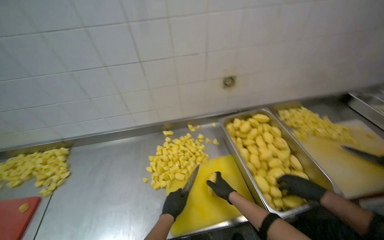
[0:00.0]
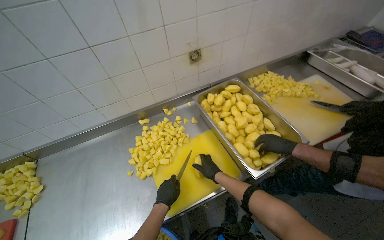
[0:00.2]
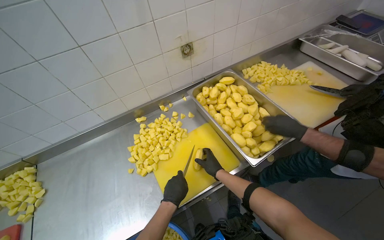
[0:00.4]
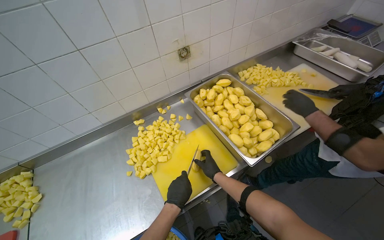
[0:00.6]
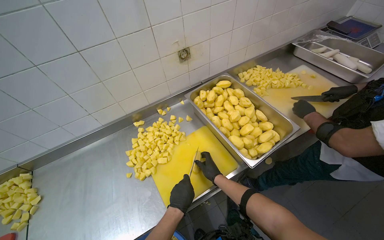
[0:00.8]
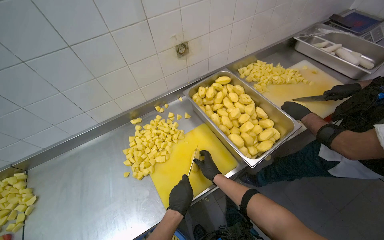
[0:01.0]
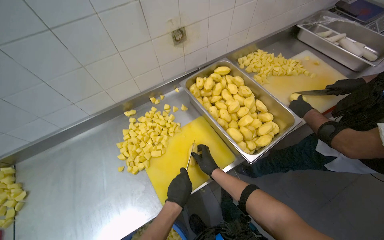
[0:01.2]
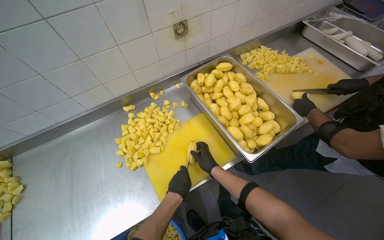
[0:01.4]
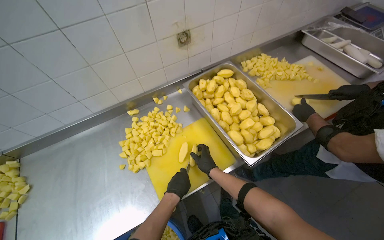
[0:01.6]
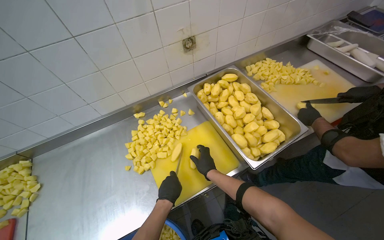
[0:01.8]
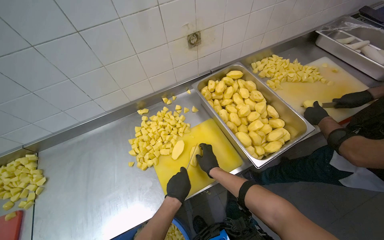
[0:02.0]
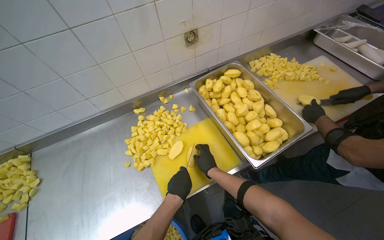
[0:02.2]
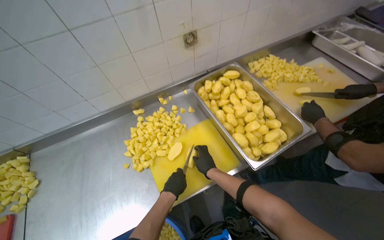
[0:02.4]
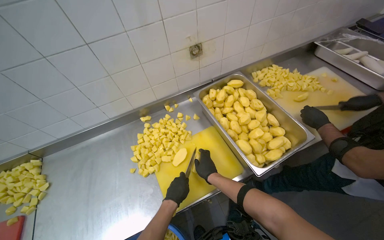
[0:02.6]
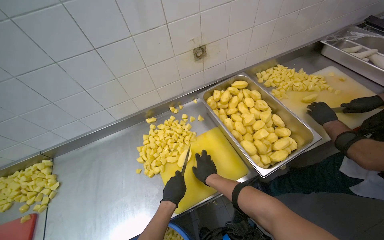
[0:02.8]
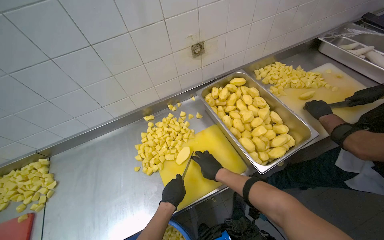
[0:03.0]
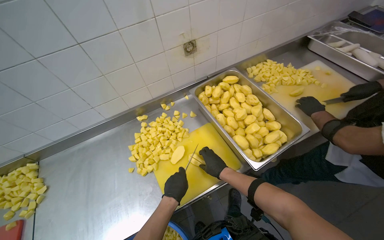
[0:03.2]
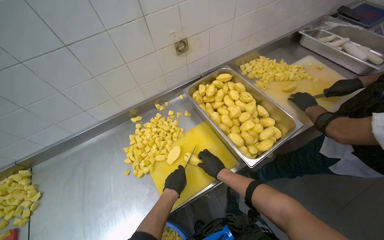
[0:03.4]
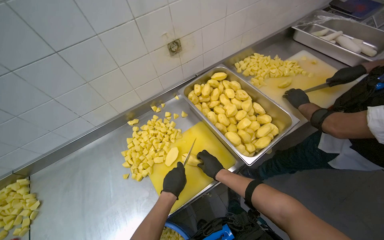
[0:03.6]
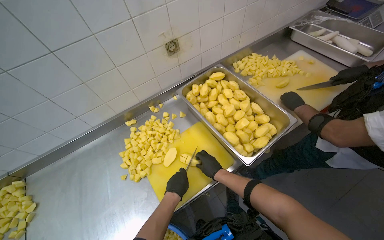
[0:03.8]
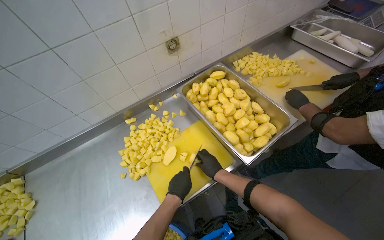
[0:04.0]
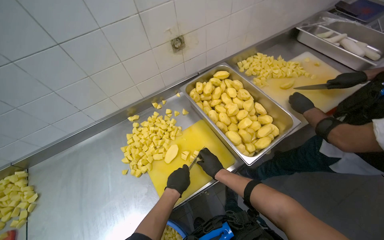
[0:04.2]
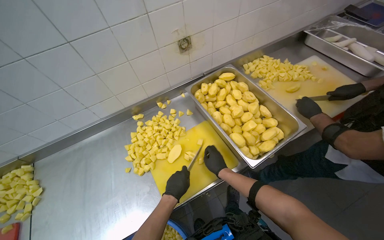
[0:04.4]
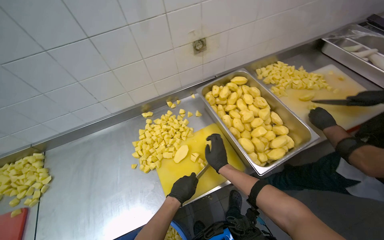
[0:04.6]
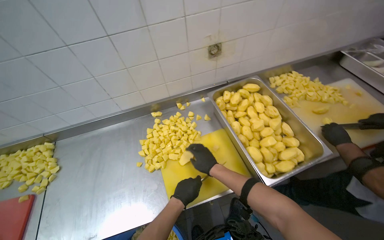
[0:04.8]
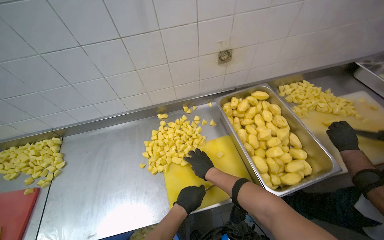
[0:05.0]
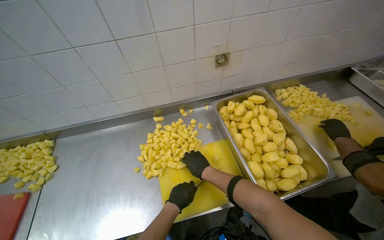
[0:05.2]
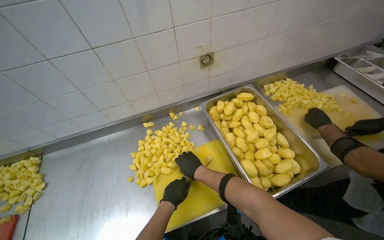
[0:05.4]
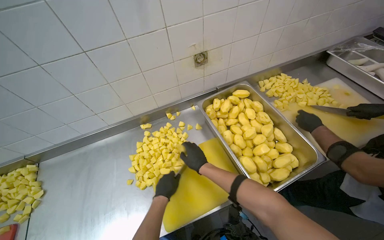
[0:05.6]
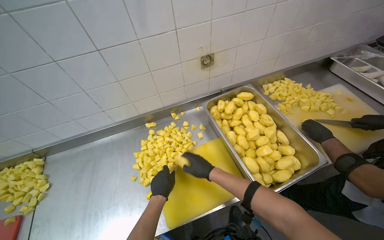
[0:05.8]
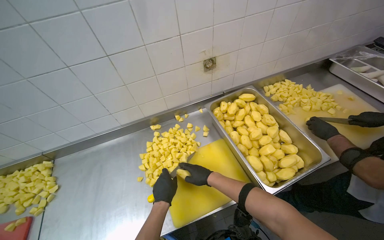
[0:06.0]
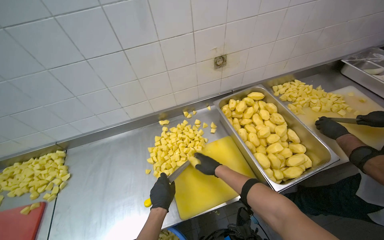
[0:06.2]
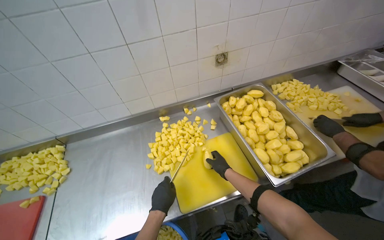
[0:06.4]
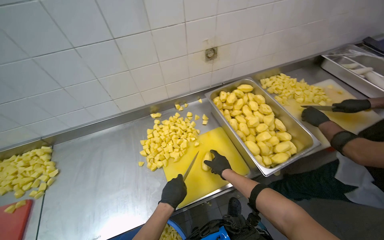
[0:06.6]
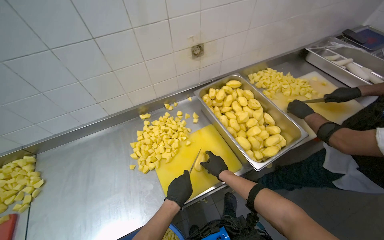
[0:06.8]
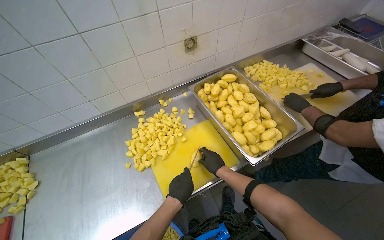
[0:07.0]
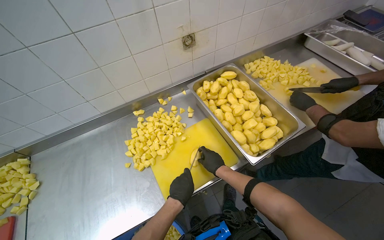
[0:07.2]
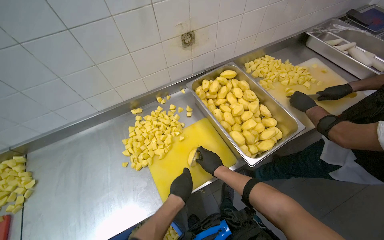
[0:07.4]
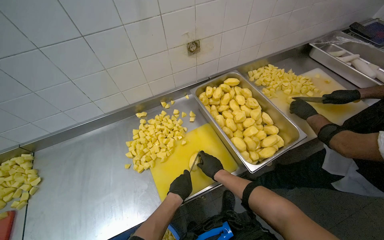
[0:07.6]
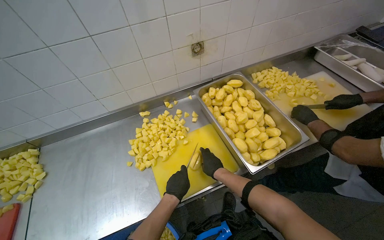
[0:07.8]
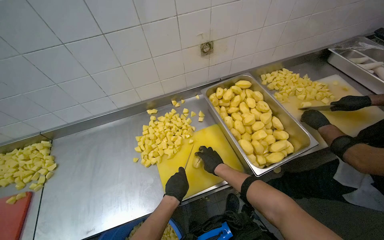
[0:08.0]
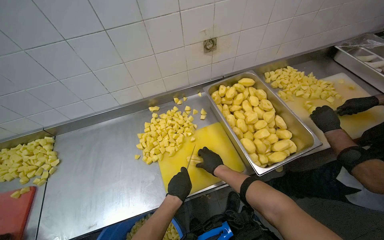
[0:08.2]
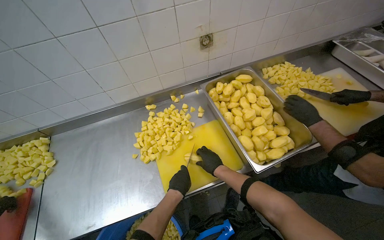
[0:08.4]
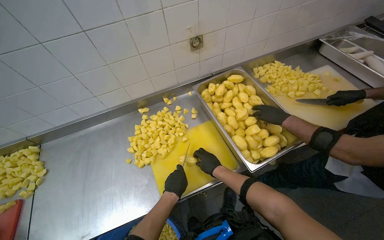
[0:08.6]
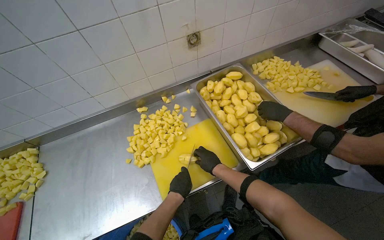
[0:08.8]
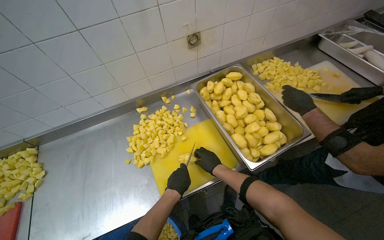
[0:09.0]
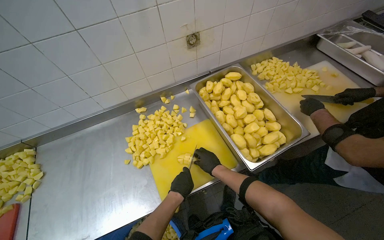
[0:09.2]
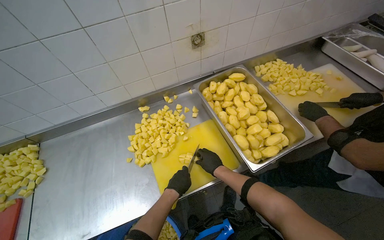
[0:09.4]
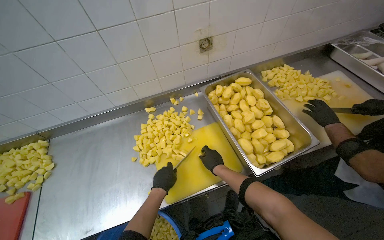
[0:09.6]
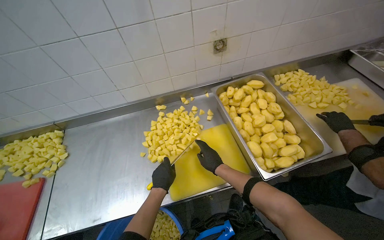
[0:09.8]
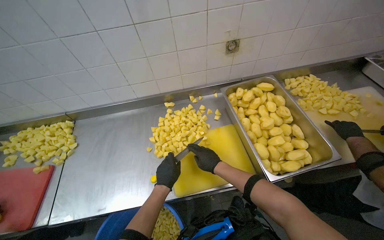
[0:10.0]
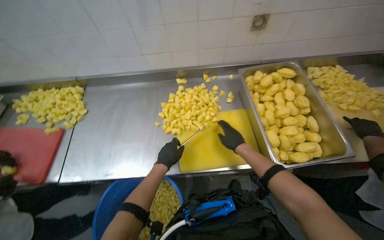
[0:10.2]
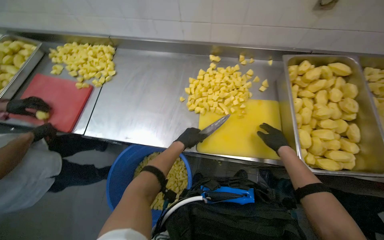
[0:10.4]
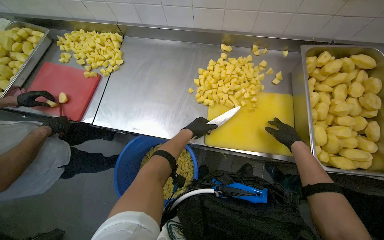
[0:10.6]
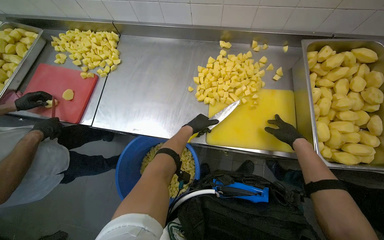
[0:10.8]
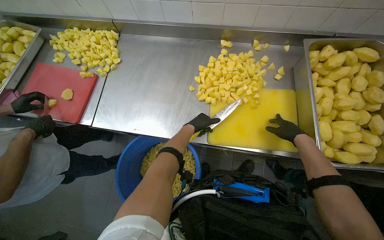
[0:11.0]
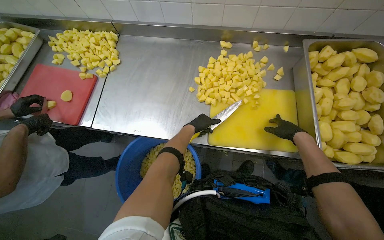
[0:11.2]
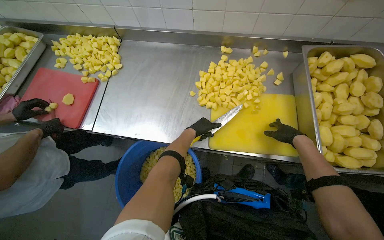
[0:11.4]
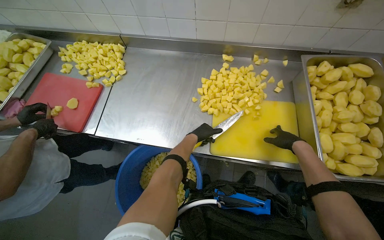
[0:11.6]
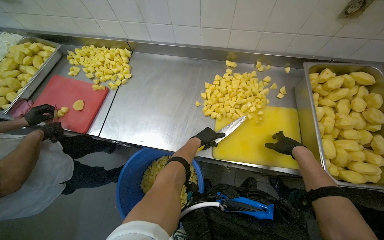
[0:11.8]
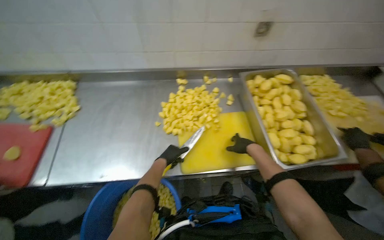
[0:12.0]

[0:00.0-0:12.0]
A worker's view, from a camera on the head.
Job: preparing food.
The whole recording: Cutting peeled potatoes into cubes. The worker continues cutting peeled potatoes into cubes on a yellow cutting board.
0:00.0 to 0:01.6: The camera pitches downward, by approximately 10 degrees.
0:03.0 to 0:04.4: The hands work in one place, with small movements.
0:04.4 to 0:06.0: The right hand travels to the left by roughly 10 cm.
0:07.6 to 0:09.0: The hands stay close to where they were, moving slightly.
0:09.0 to 0:10.4: The head rotates some 30 degrees to the left. The wearer looks some 15 degrees further downward.

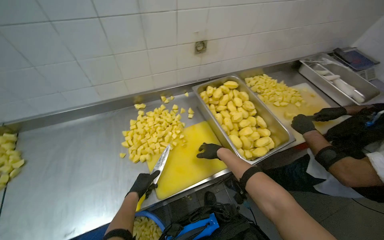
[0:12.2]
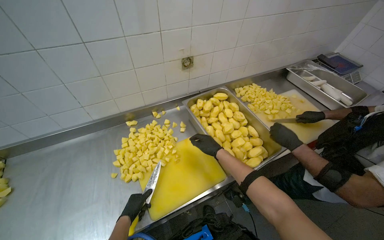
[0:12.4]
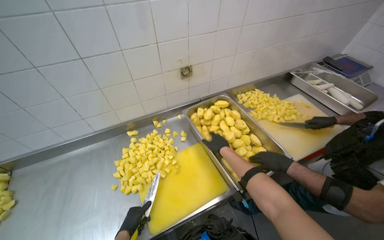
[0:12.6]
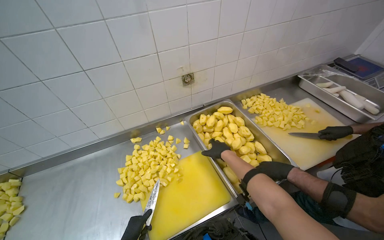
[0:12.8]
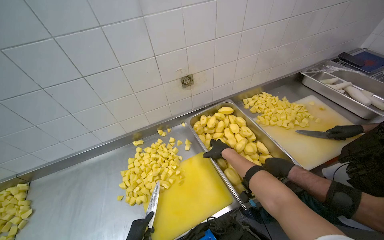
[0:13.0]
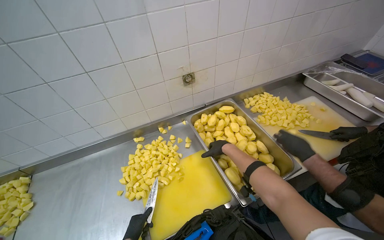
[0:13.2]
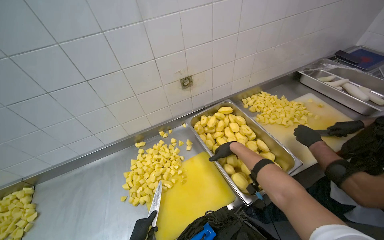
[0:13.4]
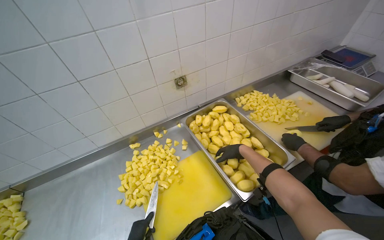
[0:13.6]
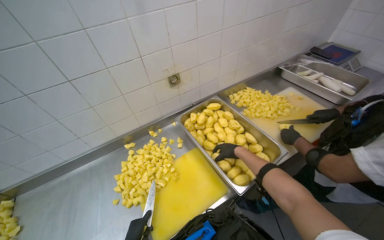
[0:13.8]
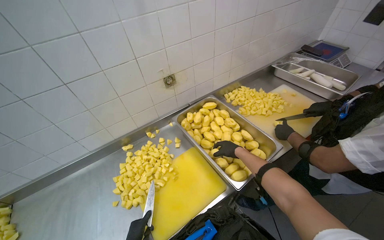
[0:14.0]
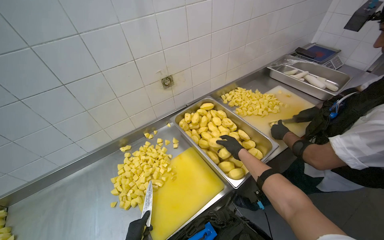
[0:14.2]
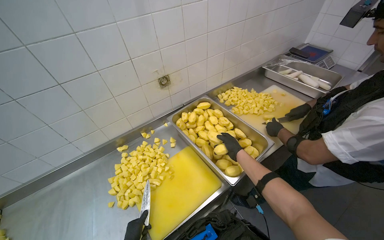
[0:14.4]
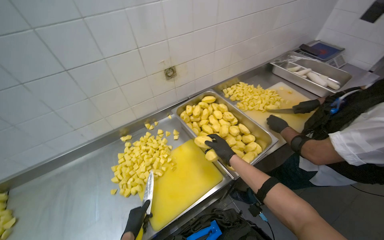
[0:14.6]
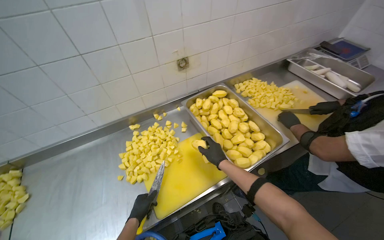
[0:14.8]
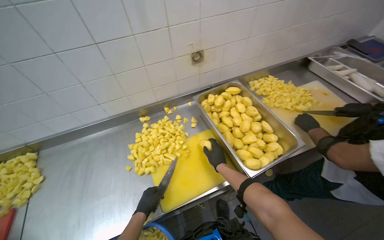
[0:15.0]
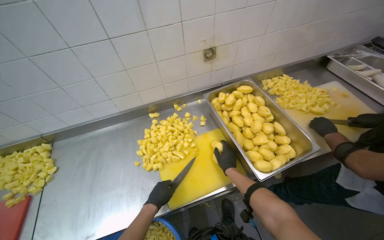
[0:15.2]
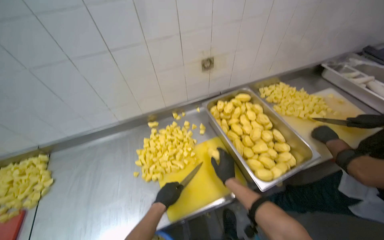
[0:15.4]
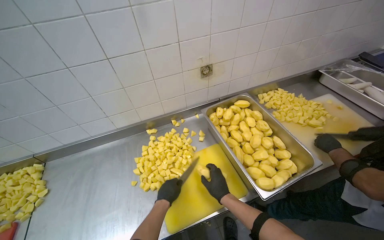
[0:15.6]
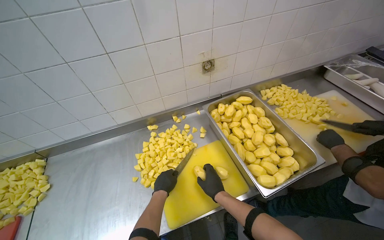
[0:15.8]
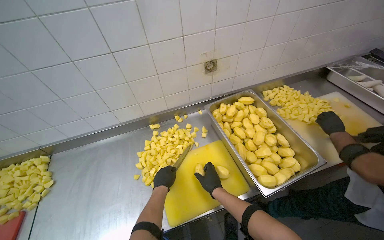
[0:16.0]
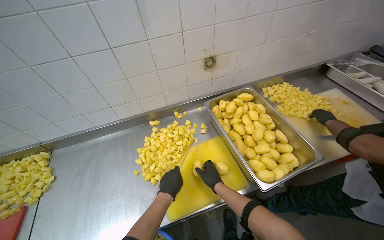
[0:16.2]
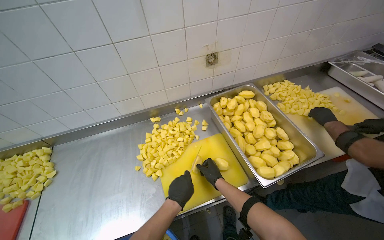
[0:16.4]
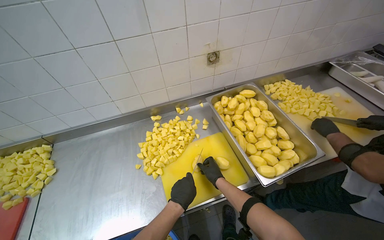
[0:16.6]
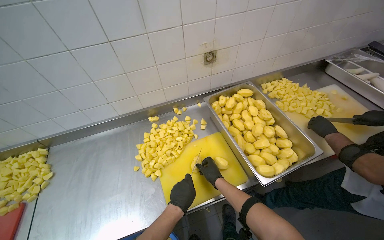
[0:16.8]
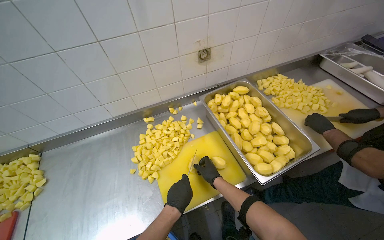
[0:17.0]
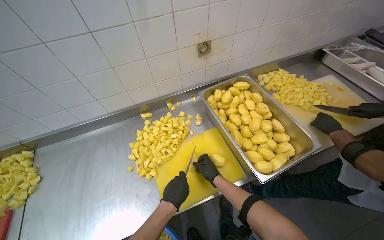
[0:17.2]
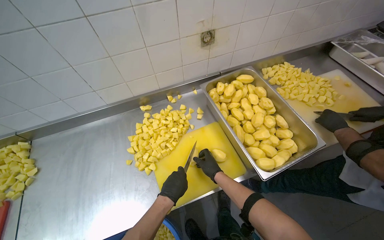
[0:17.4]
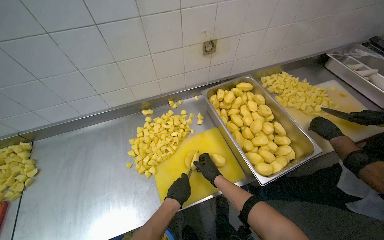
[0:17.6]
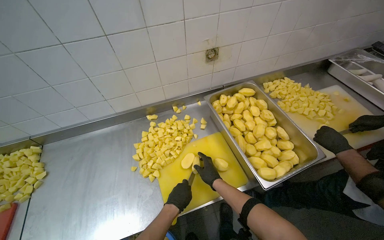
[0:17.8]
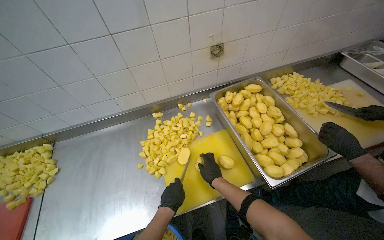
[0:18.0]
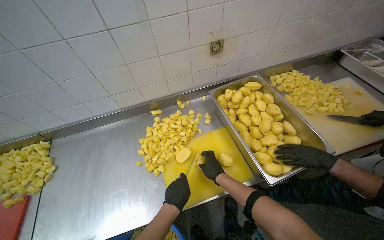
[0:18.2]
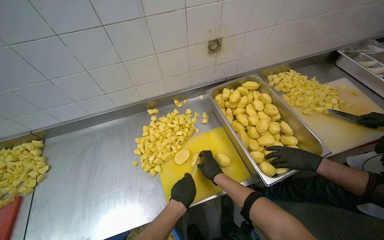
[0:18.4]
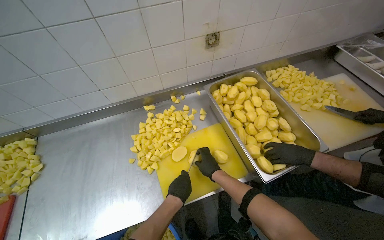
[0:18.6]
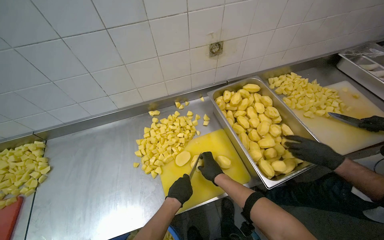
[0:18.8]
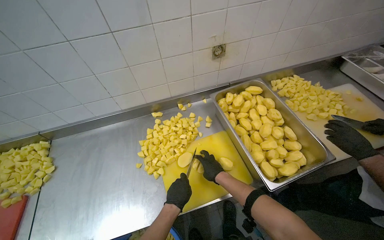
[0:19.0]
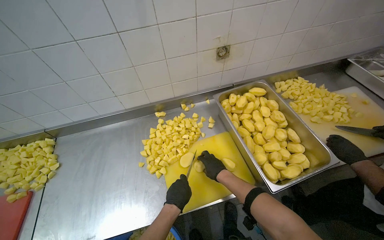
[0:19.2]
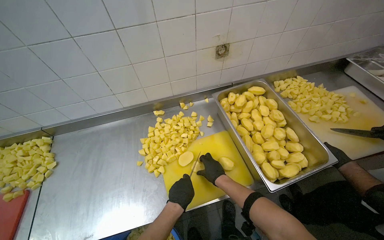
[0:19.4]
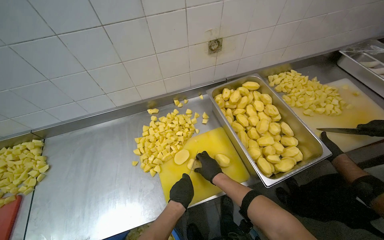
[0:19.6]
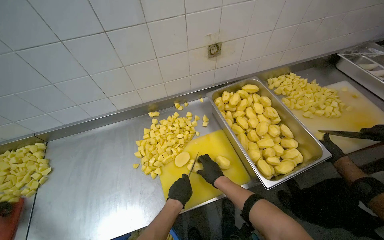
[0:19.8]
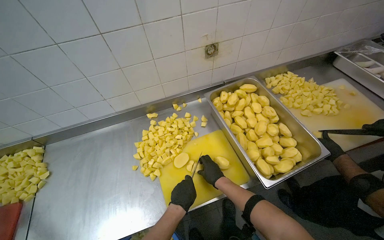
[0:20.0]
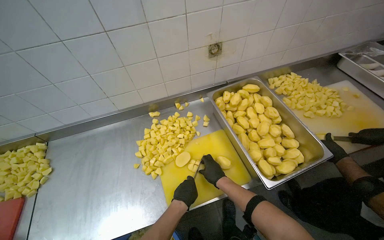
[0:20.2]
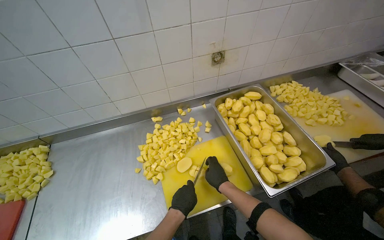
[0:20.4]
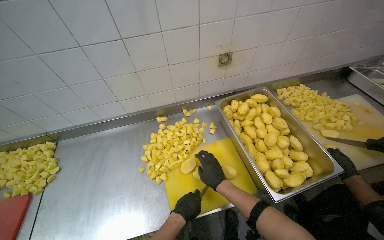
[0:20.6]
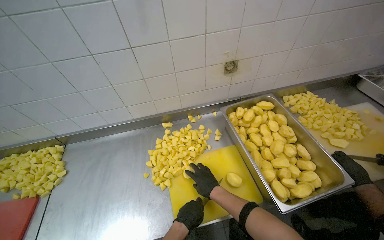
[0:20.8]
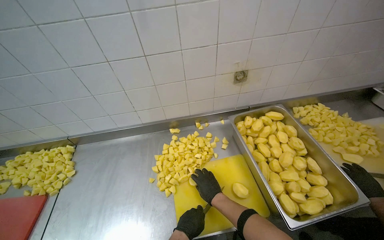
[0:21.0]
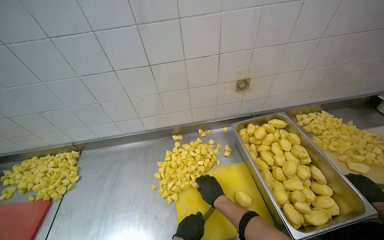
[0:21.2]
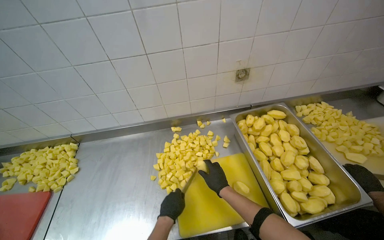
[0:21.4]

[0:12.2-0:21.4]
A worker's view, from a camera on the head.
Job: preparing food.
The whole recording: Cutting peeled potatoes into cubes. The worker continues cutting peeled potatoes into cubes on a yellow cutting board.
0:12.2 to 0:13.8: The right hand is displaced to the right by approximately 15 cm.
0:13.8 to 0:15.2: The right hand is displaced down the picture by roughly 15 cm.
0:15.2 to 0:16.8: The left hand moves to the right, roughly 10 cm.
0:16.8 to 0:19.8: The hands make small movements and keep their place.
0:19.8 to 0:21.4: The hands stay close to where they were, moving slightly.
